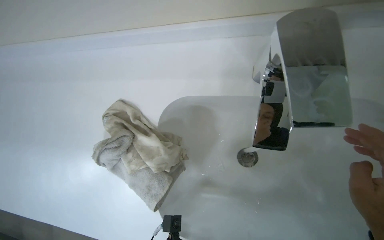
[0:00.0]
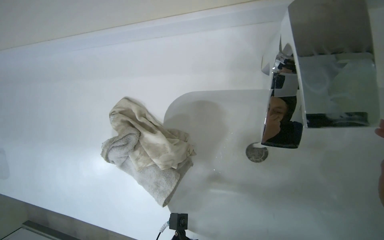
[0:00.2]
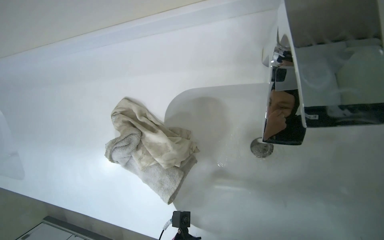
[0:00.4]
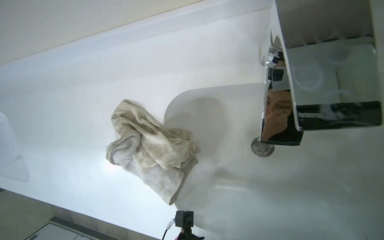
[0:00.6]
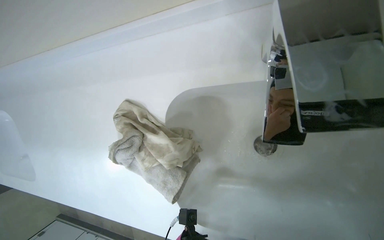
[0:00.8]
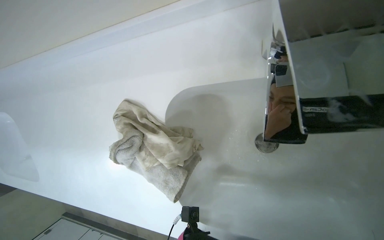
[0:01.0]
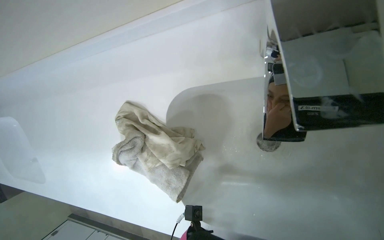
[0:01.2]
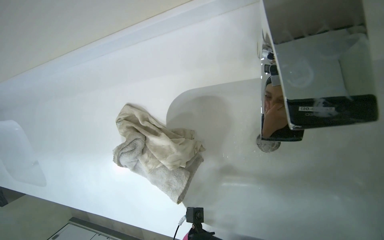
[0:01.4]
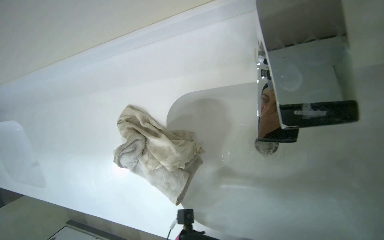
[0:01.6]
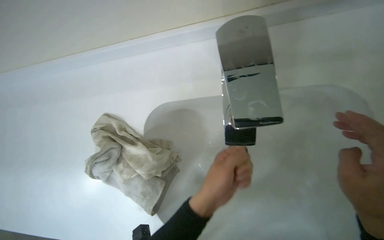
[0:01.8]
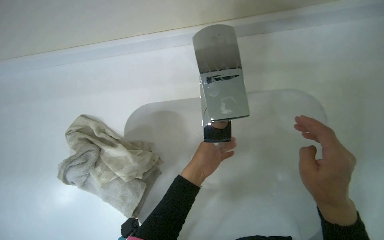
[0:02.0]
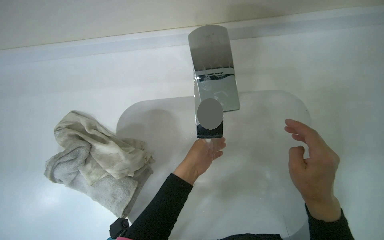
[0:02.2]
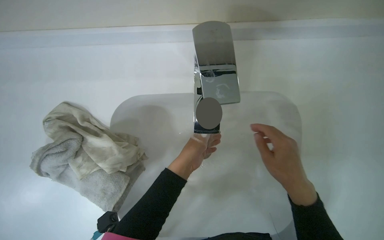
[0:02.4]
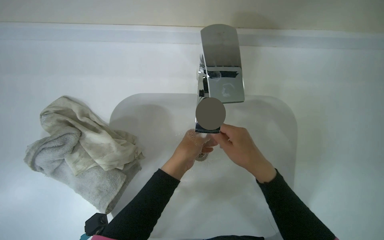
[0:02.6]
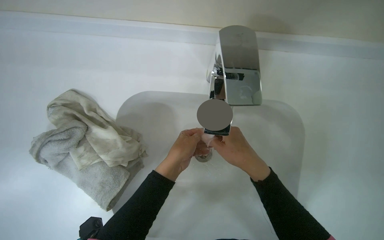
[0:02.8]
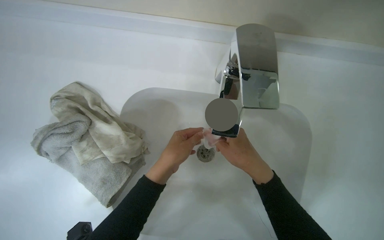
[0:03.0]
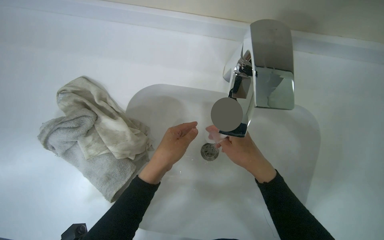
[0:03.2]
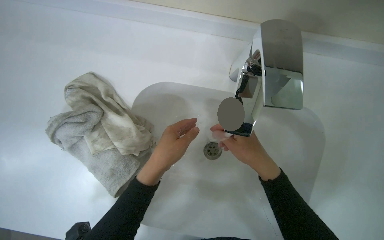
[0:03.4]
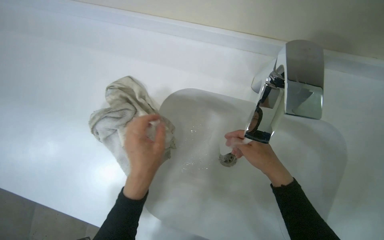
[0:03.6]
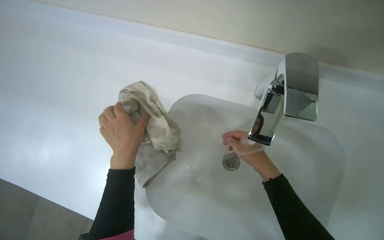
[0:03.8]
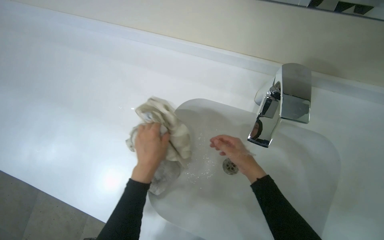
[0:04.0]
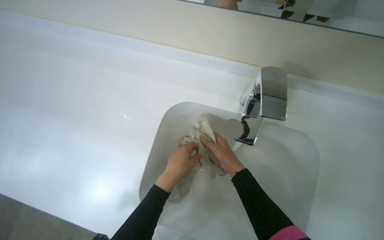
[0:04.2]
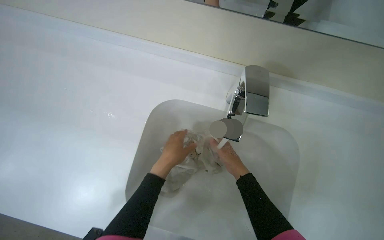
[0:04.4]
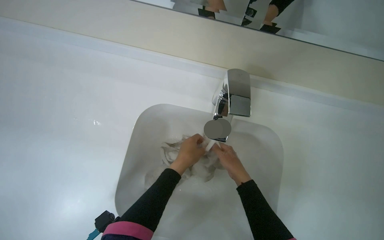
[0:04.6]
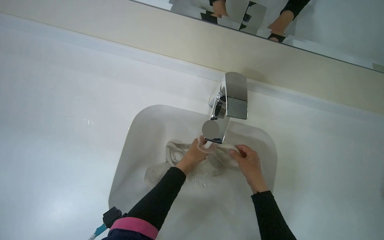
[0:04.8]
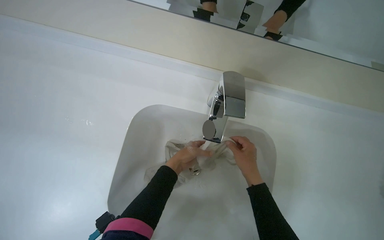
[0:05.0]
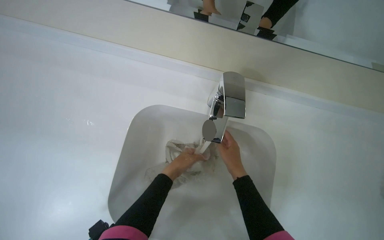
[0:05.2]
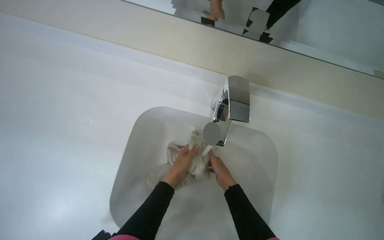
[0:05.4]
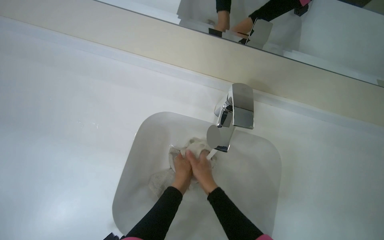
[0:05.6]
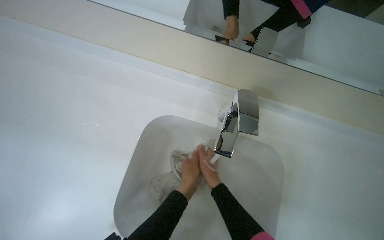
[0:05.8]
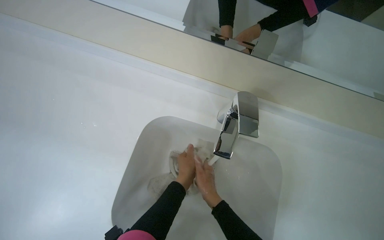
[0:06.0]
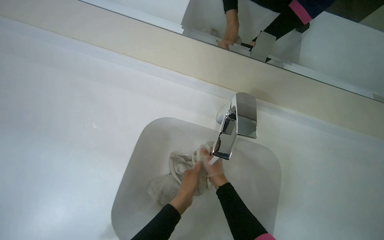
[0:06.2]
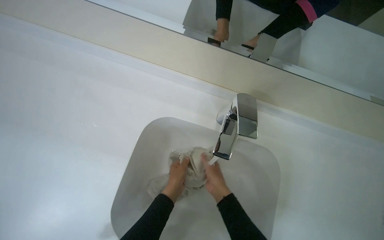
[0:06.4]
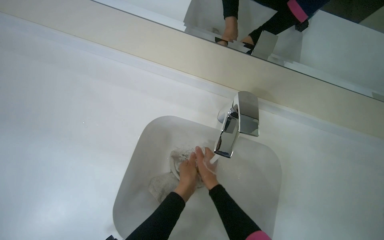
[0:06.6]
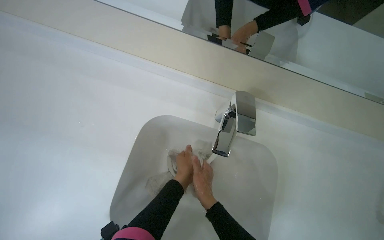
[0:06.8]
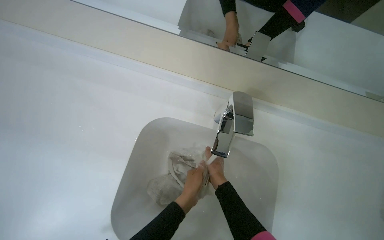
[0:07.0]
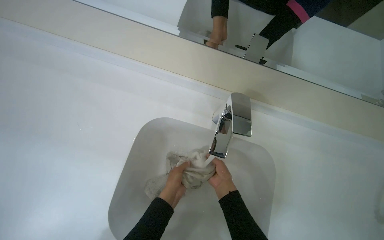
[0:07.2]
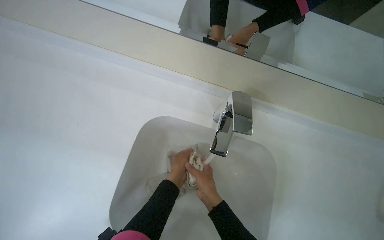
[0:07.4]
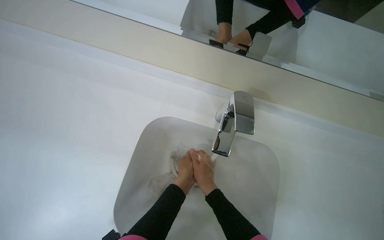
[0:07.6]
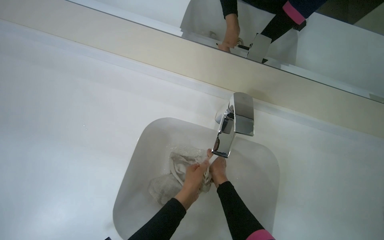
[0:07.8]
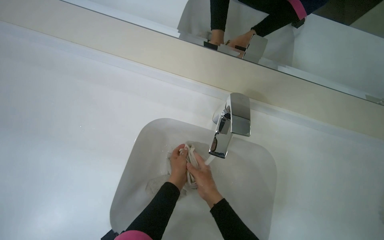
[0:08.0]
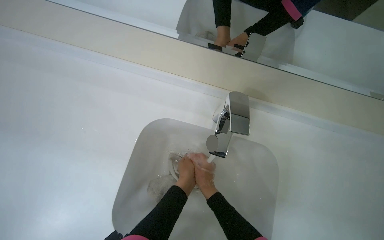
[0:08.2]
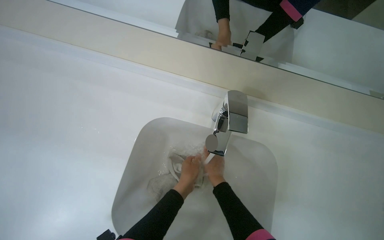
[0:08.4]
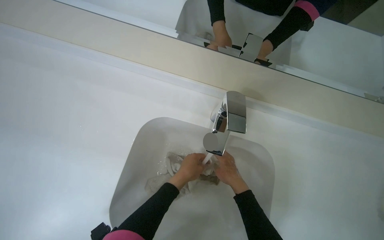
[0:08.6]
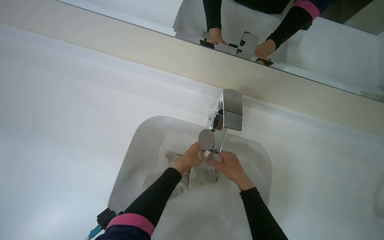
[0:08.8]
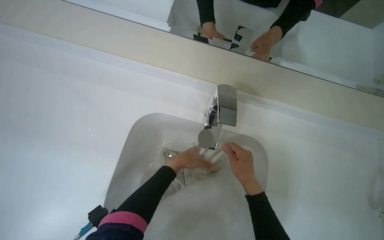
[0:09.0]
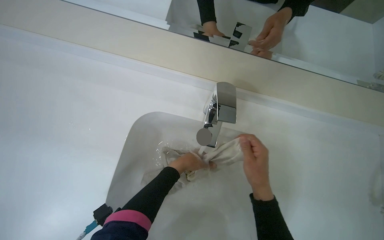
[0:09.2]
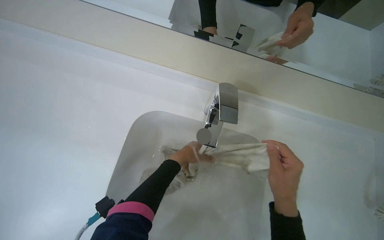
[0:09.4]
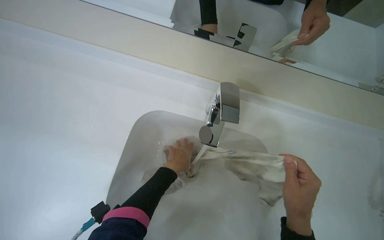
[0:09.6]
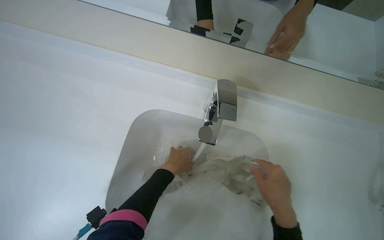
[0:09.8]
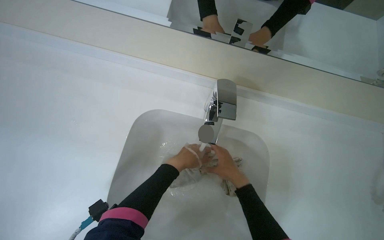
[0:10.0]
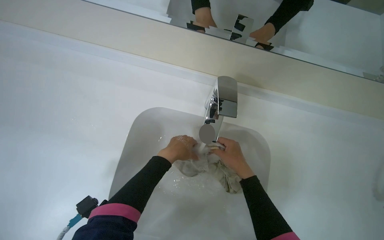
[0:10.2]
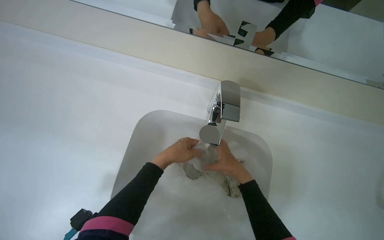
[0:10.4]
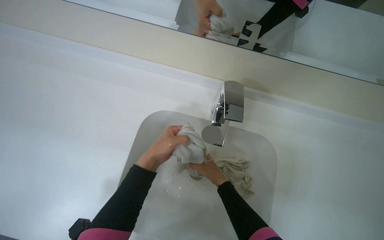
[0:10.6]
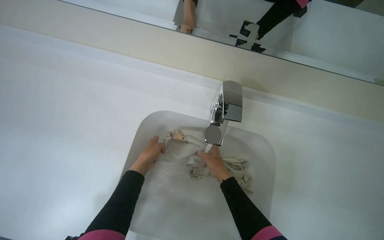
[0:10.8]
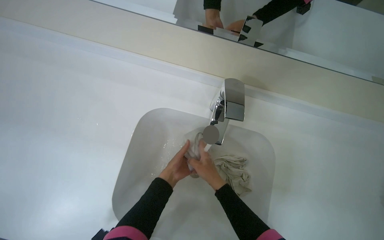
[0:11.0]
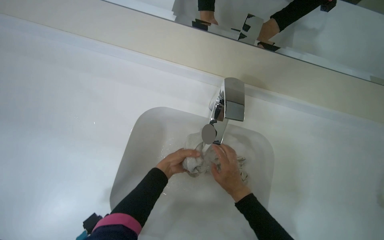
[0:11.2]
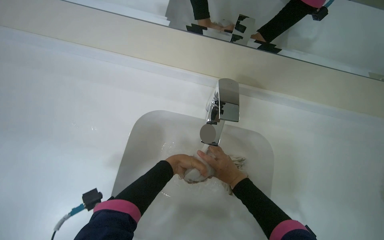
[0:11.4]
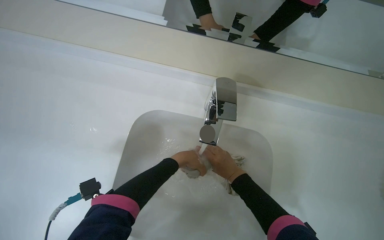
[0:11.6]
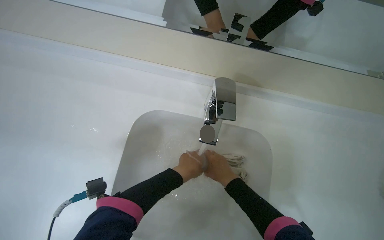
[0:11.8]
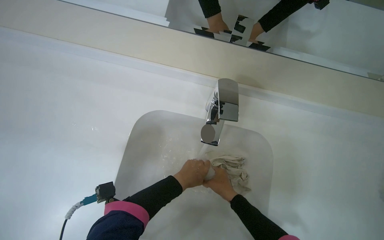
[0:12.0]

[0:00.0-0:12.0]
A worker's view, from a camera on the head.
Job: wiping surfaces.
The whole recording: Washing cleaning cloth and wiping sink. The worker washes a cleaning cloth in the sink, then uses it to wipe the sink and counter surfaces.
0:01.6 to 0:03.0: The view pans to the right by roughly 25 degrees.
0:03.0 to 0:04.4: The head turns to the left by roughly 20 degrees. The right hand goes about 10 cm farther from the camera.
0:07.6 to 0:09.0: The right hand heads to the right, covering approximately 15 cm, and travels farther from the camera and back again, roughly 10 cm each way.
0:10.4 to 0:12.0: The right hand heads down the picture, covering approximately 10 cm.

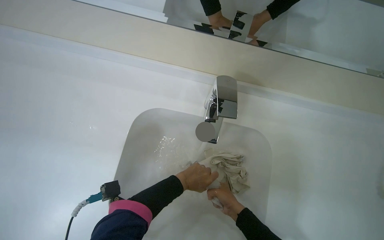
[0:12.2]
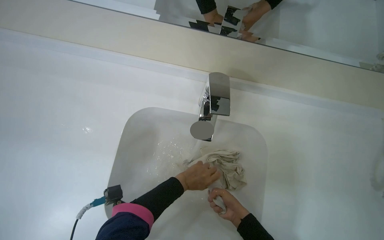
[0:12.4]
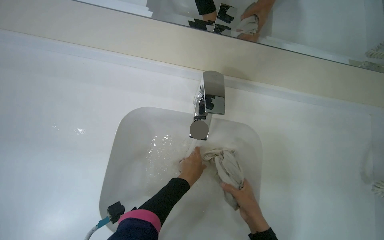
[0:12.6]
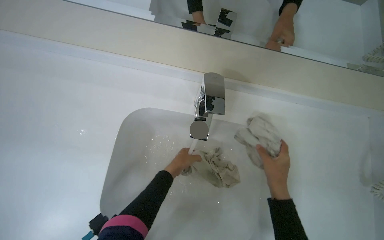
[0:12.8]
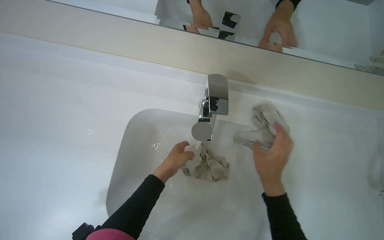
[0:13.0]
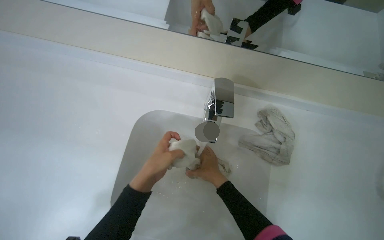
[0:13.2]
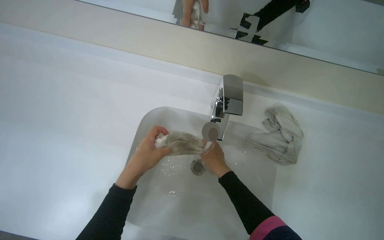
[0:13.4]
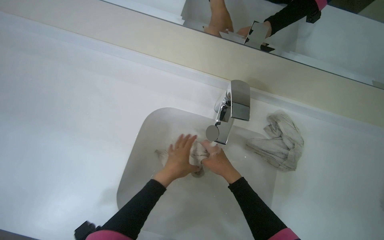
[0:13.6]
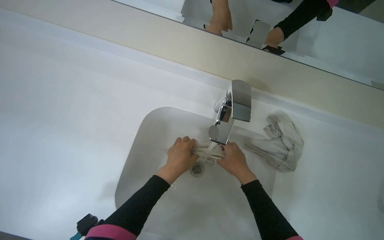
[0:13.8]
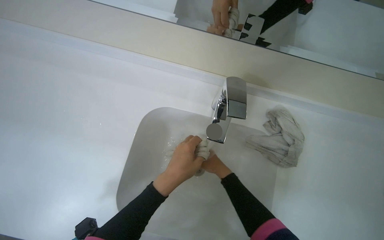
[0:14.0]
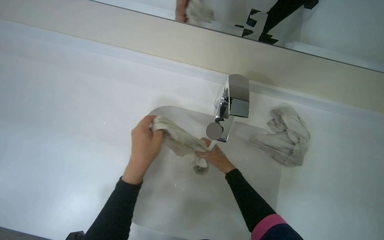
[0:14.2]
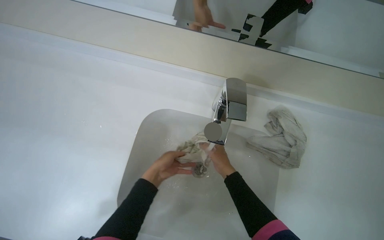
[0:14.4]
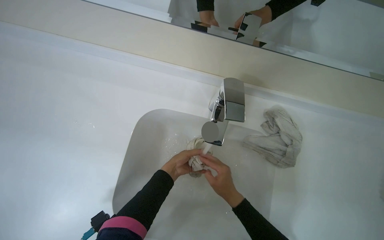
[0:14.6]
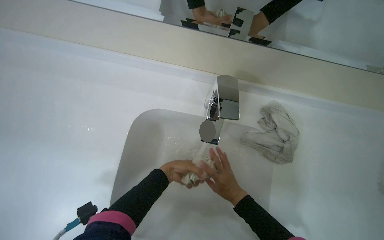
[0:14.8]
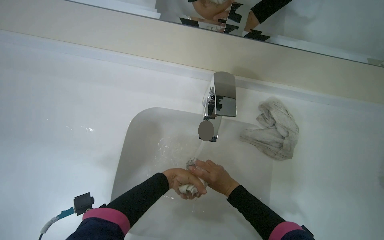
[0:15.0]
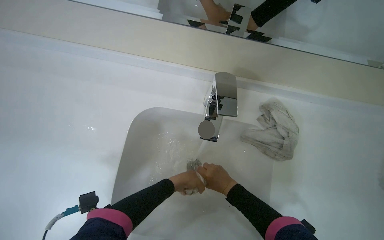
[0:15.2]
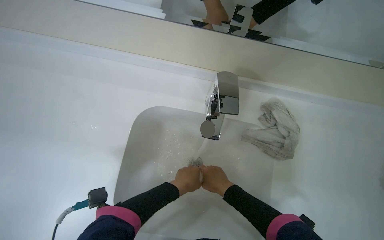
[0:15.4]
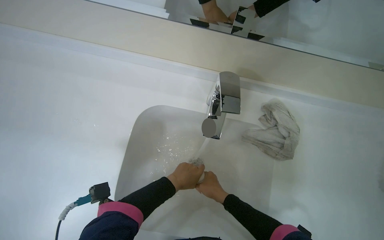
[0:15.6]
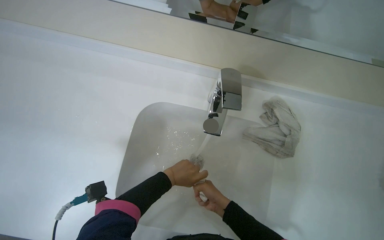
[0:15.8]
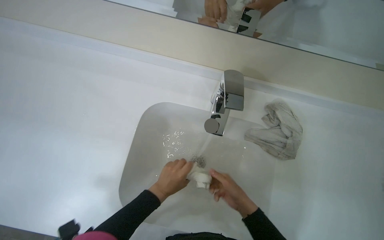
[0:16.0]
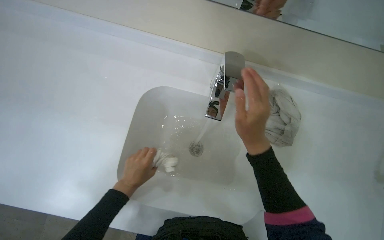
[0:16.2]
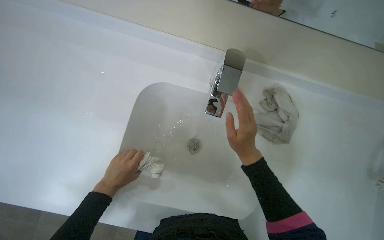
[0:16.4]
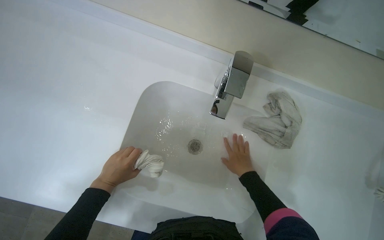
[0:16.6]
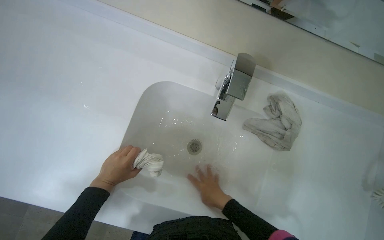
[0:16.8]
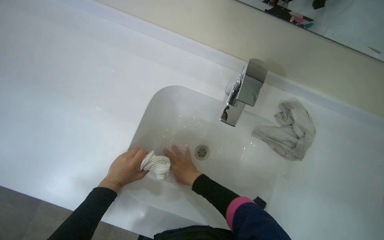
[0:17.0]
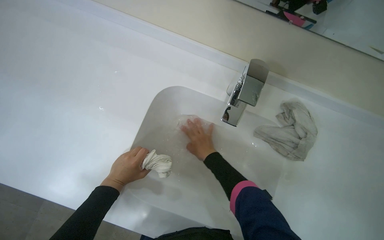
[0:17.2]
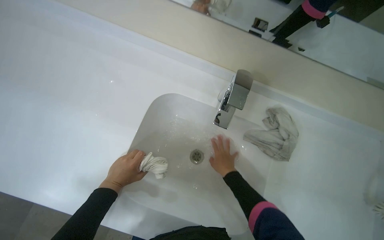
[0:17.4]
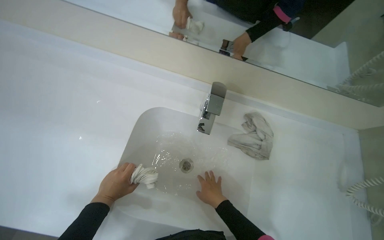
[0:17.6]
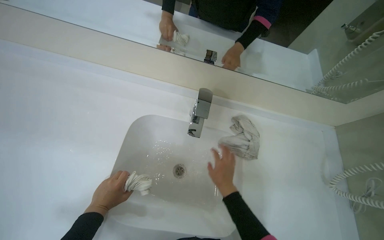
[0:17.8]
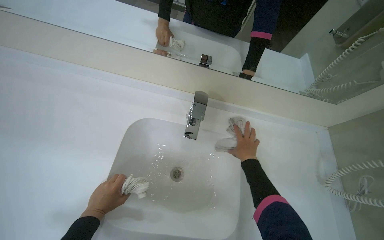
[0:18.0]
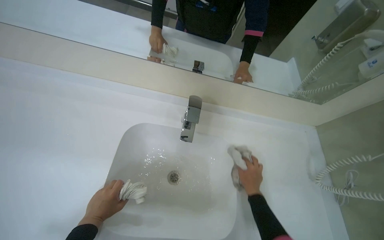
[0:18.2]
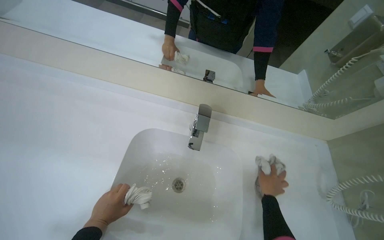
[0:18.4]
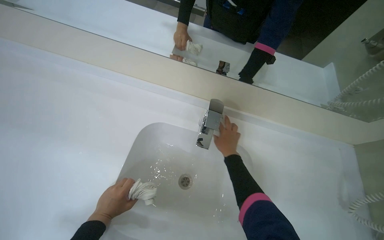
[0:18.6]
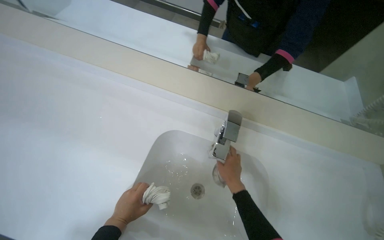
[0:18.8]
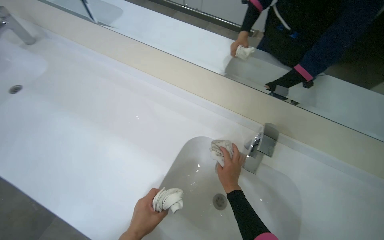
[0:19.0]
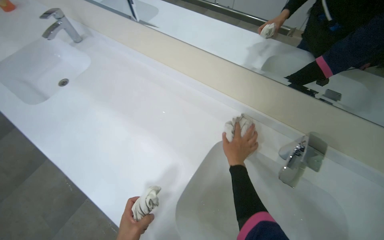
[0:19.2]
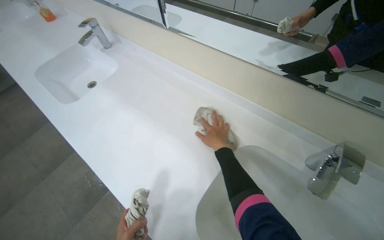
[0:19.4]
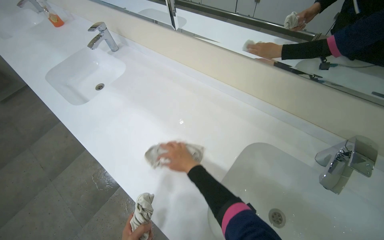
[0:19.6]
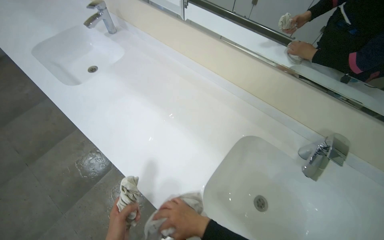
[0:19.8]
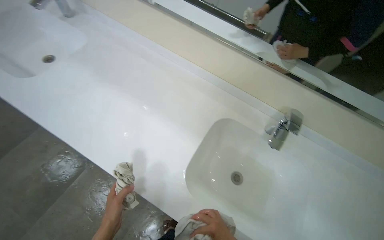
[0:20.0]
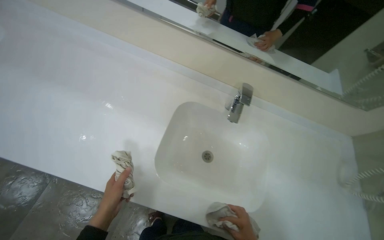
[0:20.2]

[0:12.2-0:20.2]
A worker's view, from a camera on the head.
Job: wiping surfaces.
The whole recording: Washing cleaning cloth and wiping sink. The worker washes a cleaning cloth in the sink, then uses it to wipe the sink and counter surfaces.
0:12.2 to 0:13.8: The left hand travels nearer to the camera and back again, about 10 cm each way, while the right hand travels up the picture and nearer to the camera by approximately 20 cm.
0:13.8 to 0:15.4: The left hand swings nearer and farther, roughly 20 cm each way, with 2 reversals. The right hand goes nearer and farther, about 10 cm each way, reversing 2 times.
0:15.4 to 0:17.0: The right hand swings up and down the picture, roughly 25 cm each way, with 2 reversals, while the left hand is displaced to the left by about 25 cm.
0:17.0 to 0:18.6: The camera pitches upward, by about 15 degrees. The right hand is displaced up the picture and to the right by approximately 25 cm.
